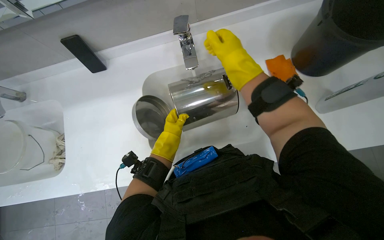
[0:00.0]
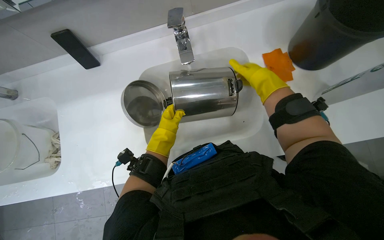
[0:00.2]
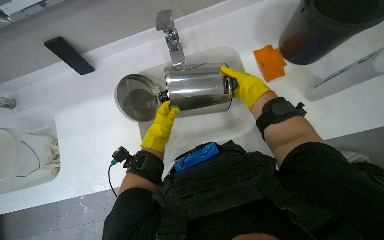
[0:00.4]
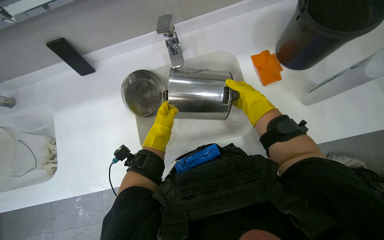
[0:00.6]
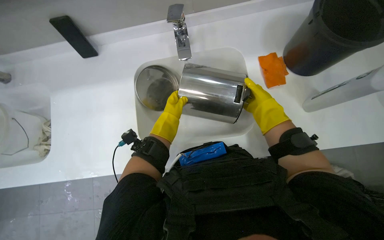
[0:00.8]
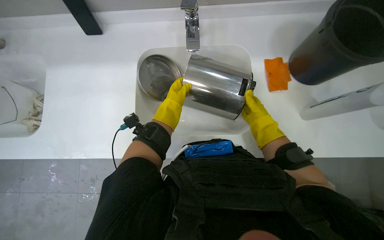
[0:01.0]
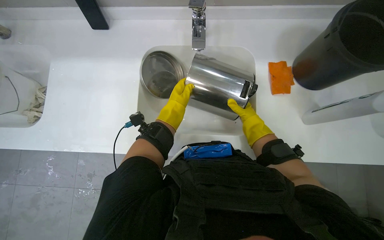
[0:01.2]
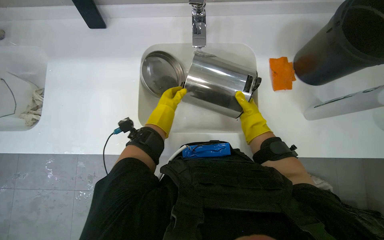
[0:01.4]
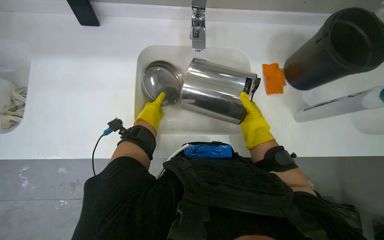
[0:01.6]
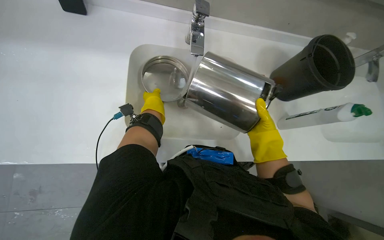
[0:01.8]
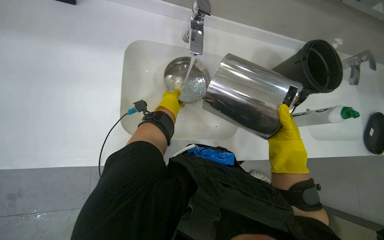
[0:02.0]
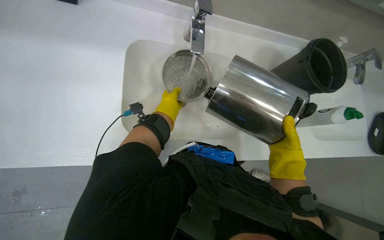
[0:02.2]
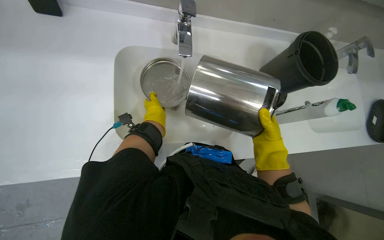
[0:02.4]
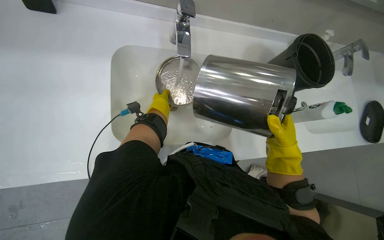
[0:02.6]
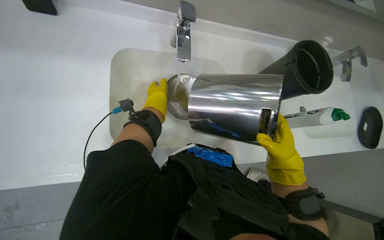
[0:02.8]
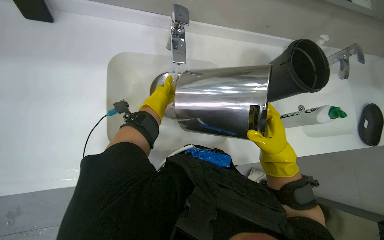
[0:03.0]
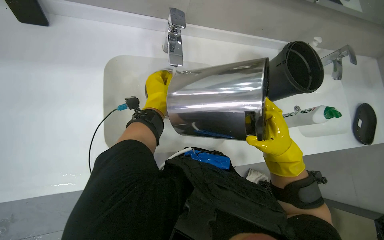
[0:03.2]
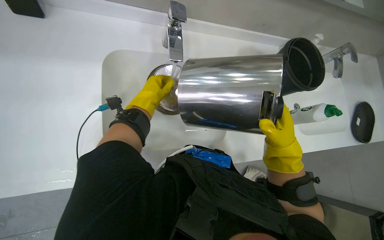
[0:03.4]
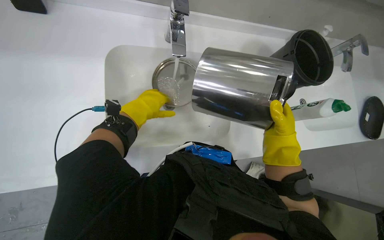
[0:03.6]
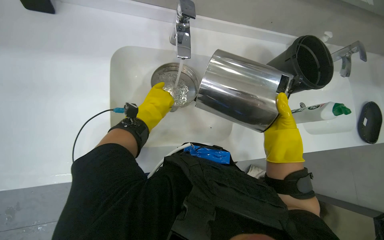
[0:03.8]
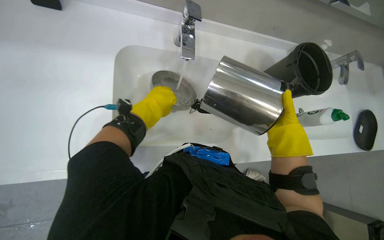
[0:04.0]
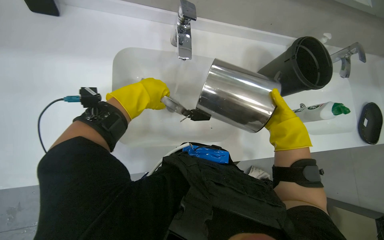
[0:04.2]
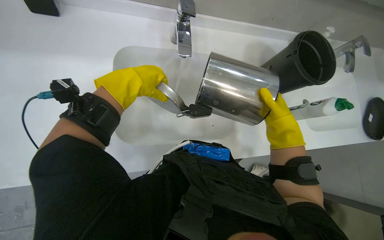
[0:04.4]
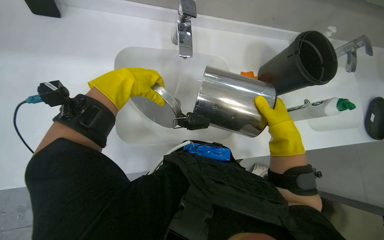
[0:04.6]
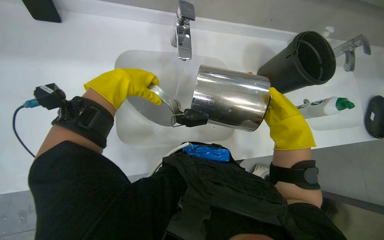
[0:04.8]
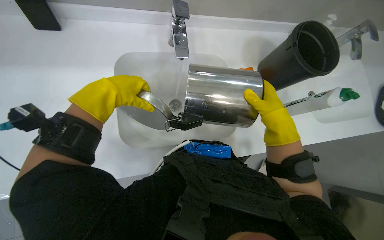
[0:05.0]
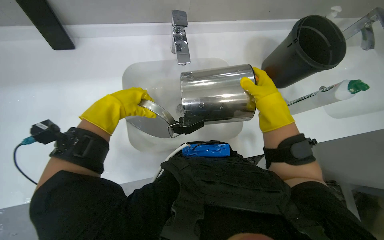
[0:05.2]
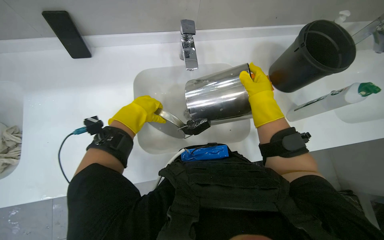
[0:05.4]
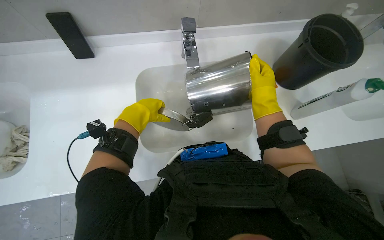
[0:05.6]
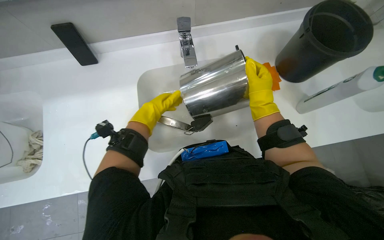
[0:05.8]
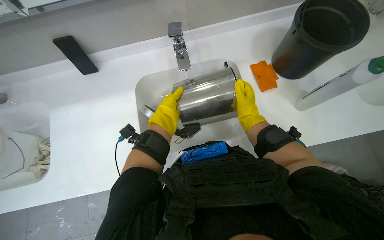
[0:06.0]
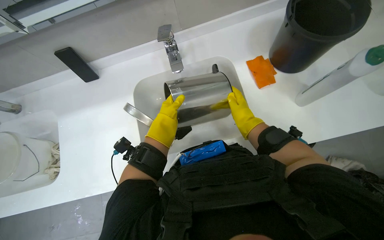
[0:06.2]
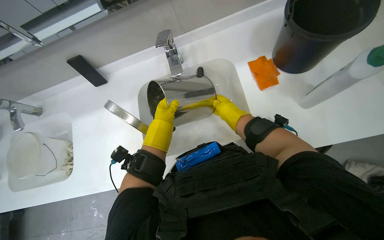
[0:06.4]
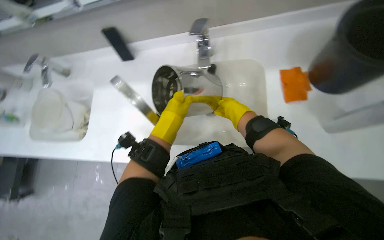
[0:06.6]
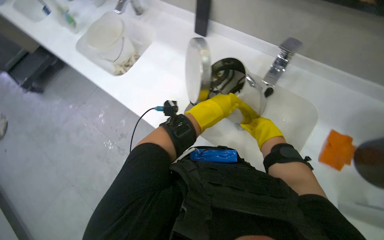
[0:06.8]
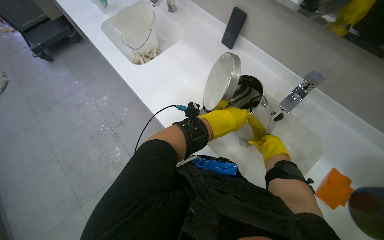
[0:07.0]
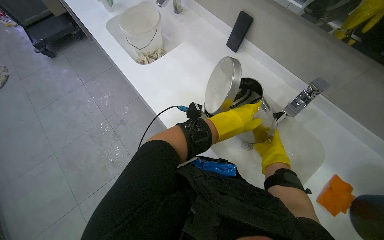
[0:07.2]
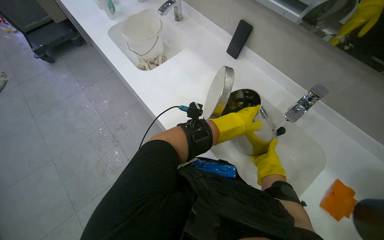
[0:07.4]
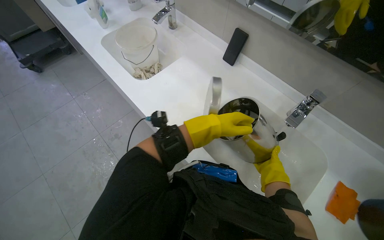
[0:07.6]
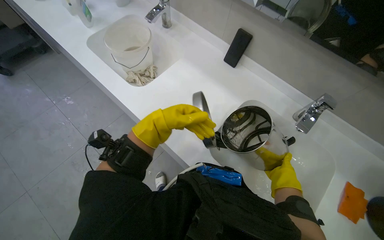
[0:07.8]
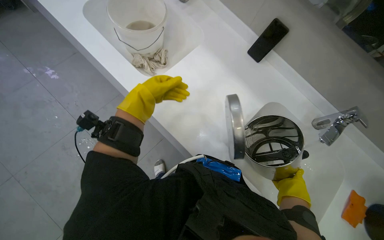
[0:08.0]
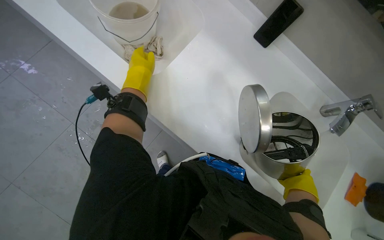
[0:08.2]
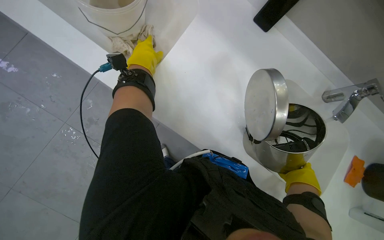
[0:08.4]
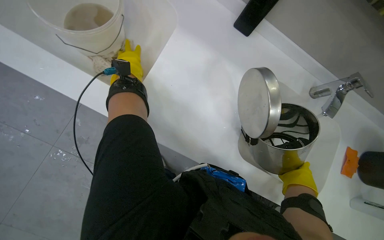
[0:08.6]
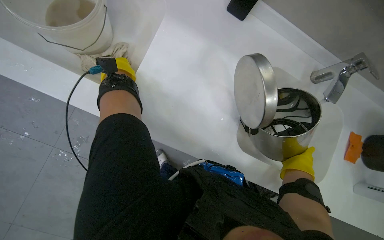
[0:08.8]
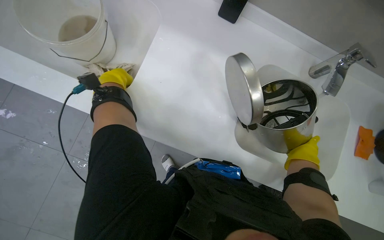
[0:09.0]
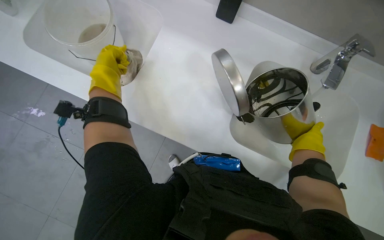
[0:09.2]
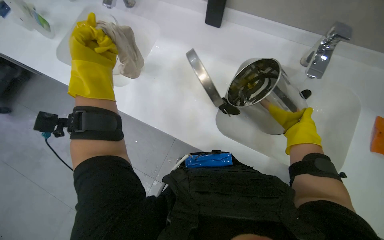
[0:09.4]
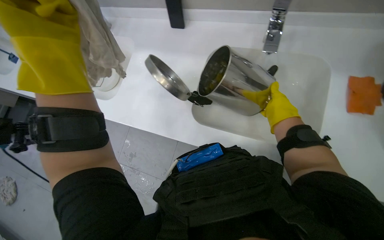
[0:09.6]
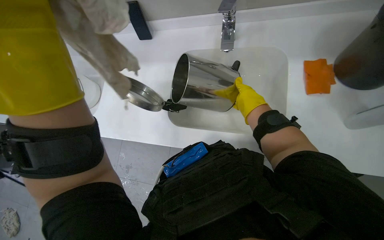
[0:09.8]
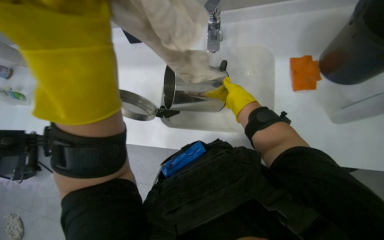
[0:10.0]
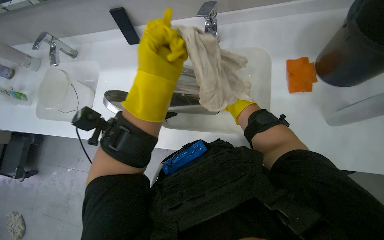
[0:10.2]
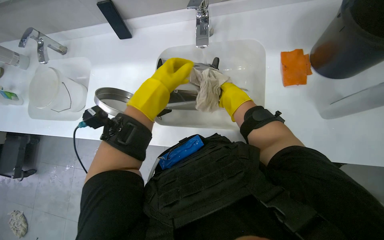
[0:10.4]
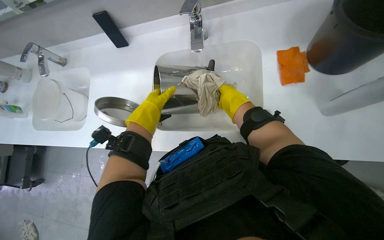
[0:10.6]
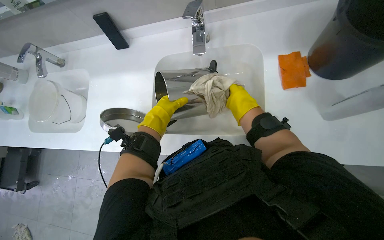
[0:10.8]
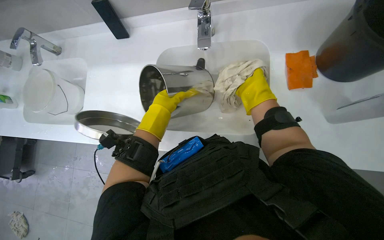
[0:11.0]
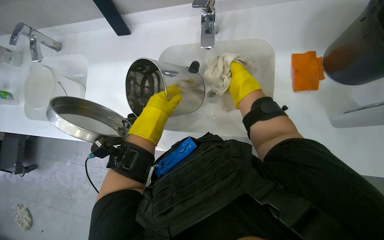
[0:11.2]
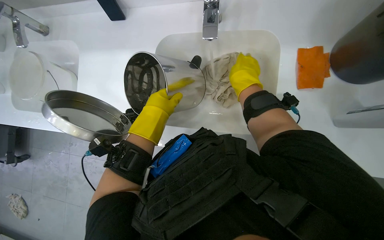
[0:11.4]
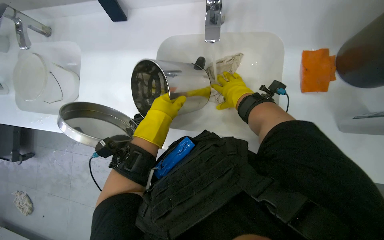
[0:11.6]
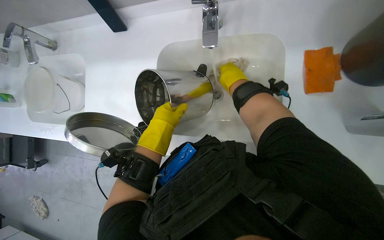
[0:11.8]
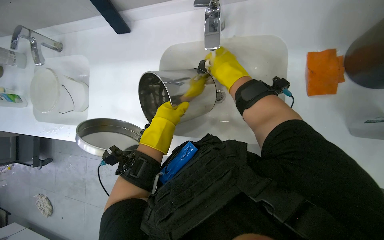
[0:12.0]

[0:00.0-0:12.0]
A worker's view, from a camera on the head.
Job: managing trash.
The whole recording: Cleaning metal trash bin. The worker cleans a metal trash bin using a sponge, cleaner, water, and a cloth.
0:00.0 to 0:01.6: The right hand goes approximately 25 cm down the picture, farther from the camera and to the right; the left hand reaches approximately 5 cm farther from the camera, then returns.
0:01.6 to 0:03.0: The right hand moves nearer and farther over approximately 15 cm, changing direction 2 times, while the left hand swings nearer and farther, some 10 cm each way, with 3 reversals.
0:03.0 to 0:04.4: The left hand is displaced nearer to the camera by some 15 cm.
0:04.4 to 0:06.0: The view pans to the left by about 20 degrees. The right hand travels farther from the camera and to the left by about 15 cm.
0:06.0 to 0:07.6: Everything in view rotates approximately 55 degrees clockwise.
0:07.6 to 0:09.0: The head turns to the right by some 25 degrees. The wearer looks roughly 25 degrees further downward.
0:09.0 to 0:10.4: The right hand moves up the picture, approximately 20 cm.
0:10.4 to 0:12.0: The left hand travels farther from the camera by roughly 10 cm. The right hand moves nearer and farther over about 15 cm, changing direction 3 times.

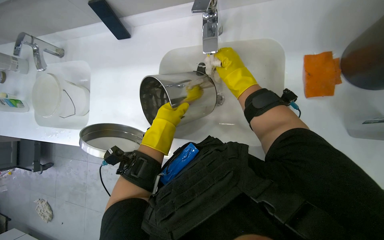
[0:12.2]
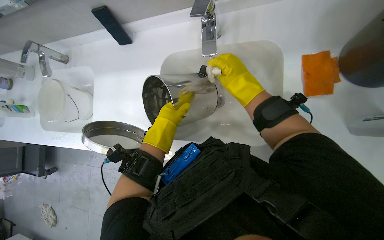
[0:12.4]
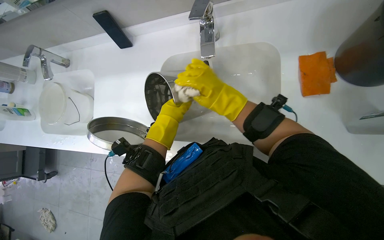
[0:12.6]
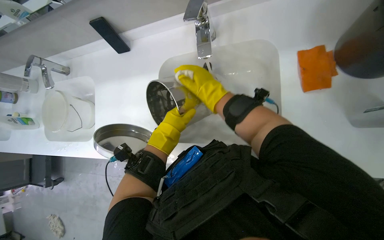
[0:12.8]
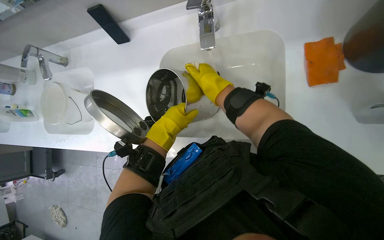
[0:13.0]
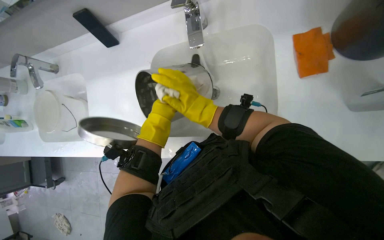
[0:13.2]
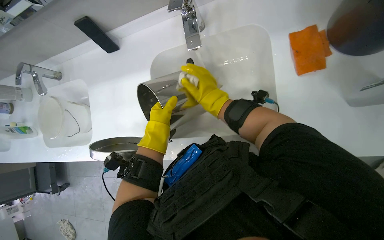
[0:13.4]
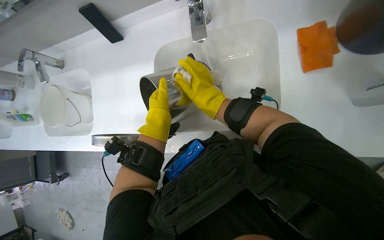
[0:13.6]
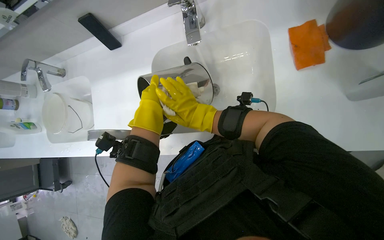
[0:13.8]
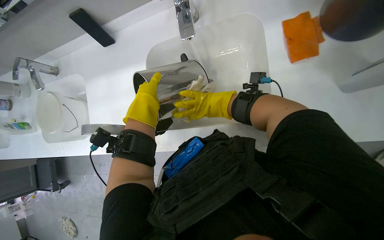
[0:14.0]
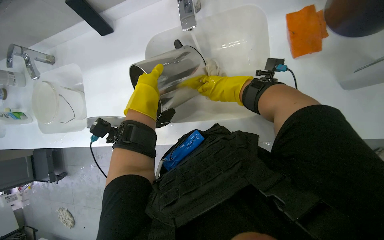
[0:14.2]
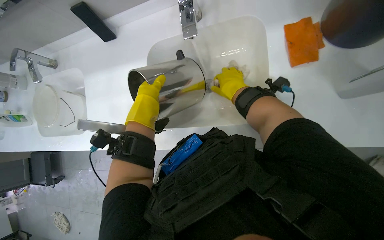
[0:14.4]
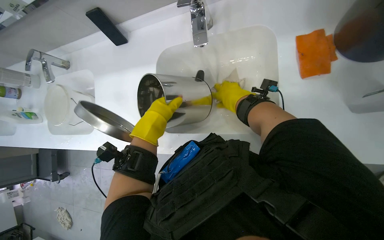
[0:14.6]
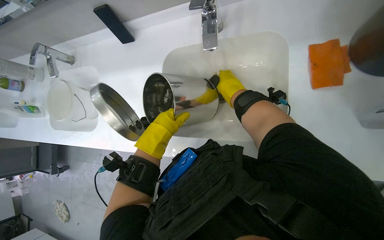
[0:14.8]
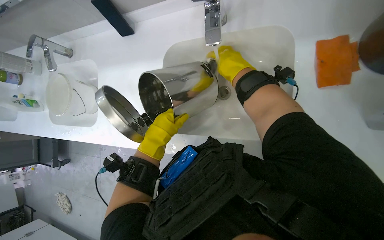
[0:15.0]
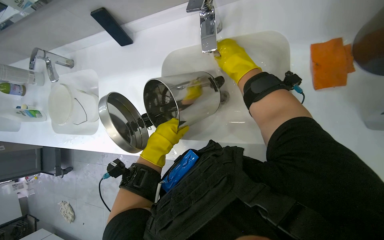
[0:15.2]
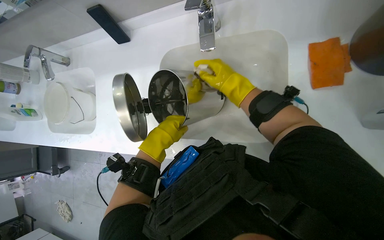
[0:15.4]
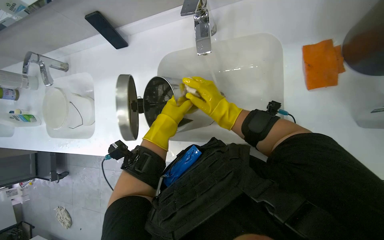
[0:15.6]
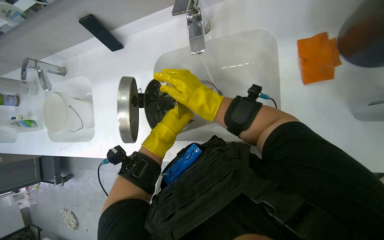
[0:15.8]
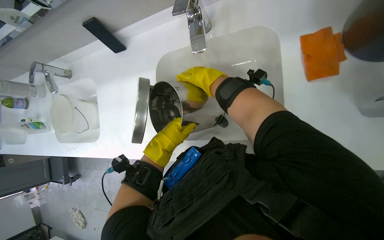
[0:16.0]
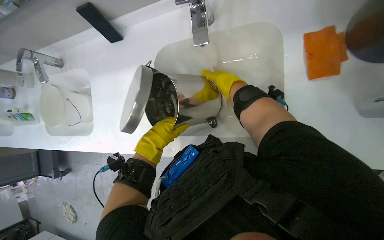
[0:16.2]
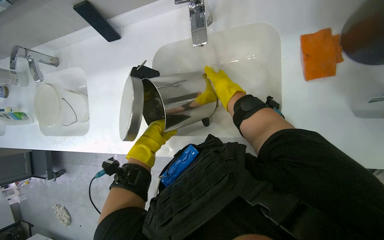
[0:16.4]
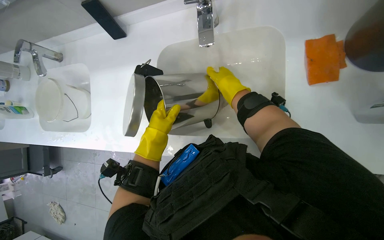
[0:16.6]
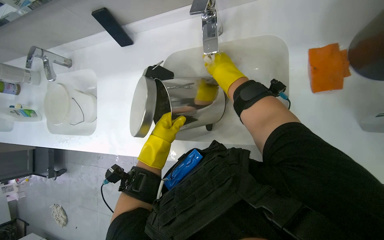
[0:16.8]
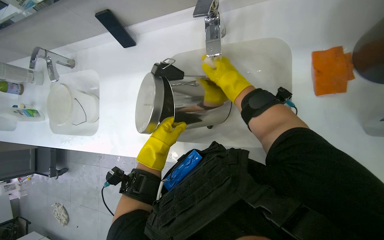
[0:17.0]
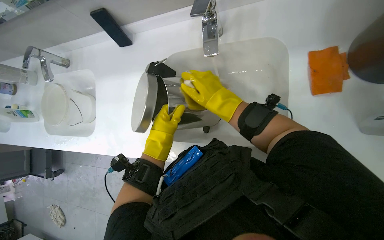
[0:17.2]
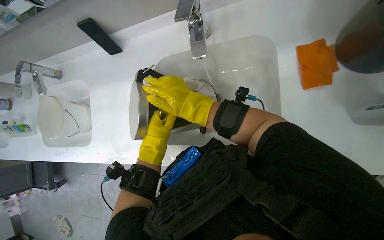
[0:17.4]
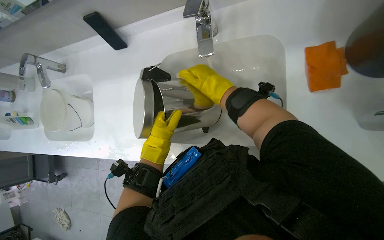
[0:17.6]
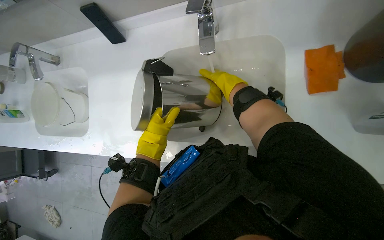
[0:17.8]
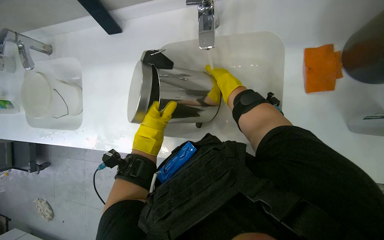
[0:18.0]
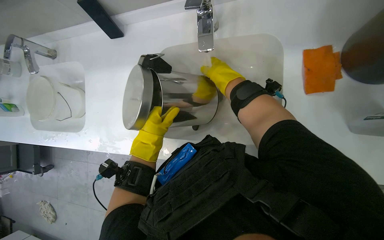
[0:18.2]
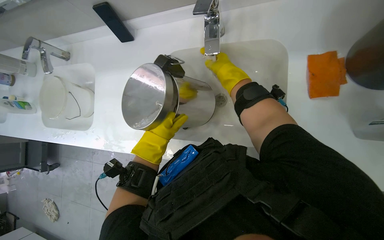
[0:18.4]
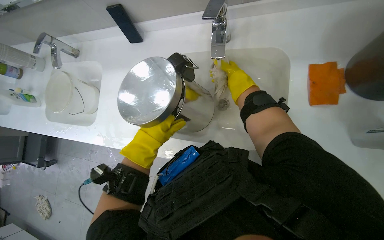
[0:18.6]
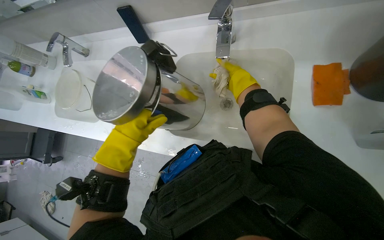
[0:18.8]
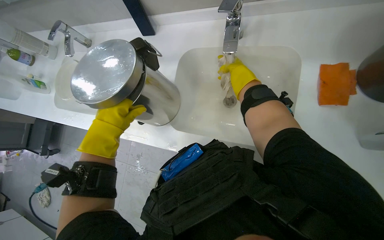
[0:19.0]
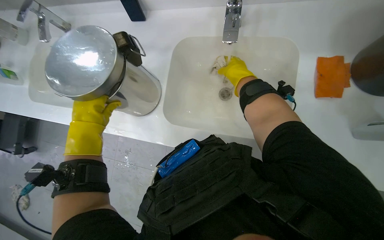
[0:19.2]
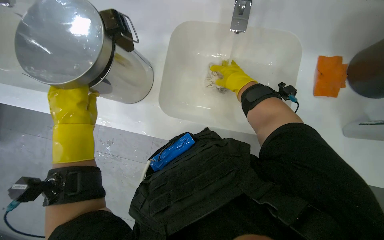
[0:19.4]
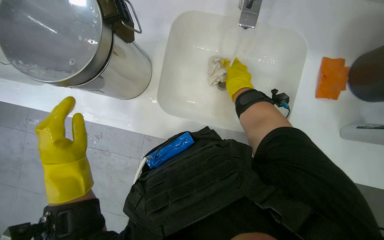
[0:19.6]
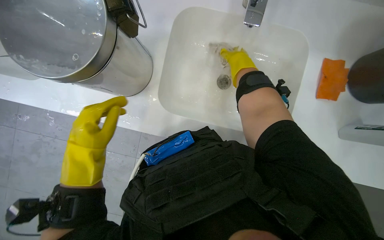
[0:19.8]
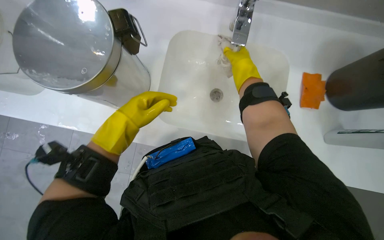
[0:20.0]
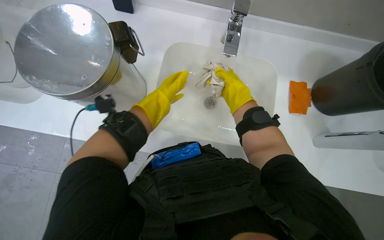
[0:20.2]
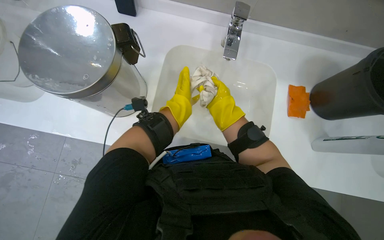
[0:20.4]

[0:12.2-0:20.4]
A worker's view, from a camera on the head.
Job: managing trash.
The whole recording: Cleaning metal trash bin. The worker cleans a metal trash bin using a sponge, cleaner, water, and a cloth.
0:12.2 to 0:13.8: The left hand moves nearer and farther over about 10 cm, changing direction 2 times. Meanwhile the right hand heads down the picture, to the left and farther from the camera, covering some 15 cm.
0:13.8 to 0:15.4: The right hand moves to the right and up the picture, roughly 15 cm.
0:15.4 to 0:17.2: The hands work in one place, with small movements.
0:17.2 to 0:18.8: The right hand goes roughly 15 cm farther from the camera and up the picture.
0:18.8 to 0:20.4: The view pans to the right by roughly 25 degrees. The left hand goes about 25 cm farther from the camera, up the picture and to the right.
